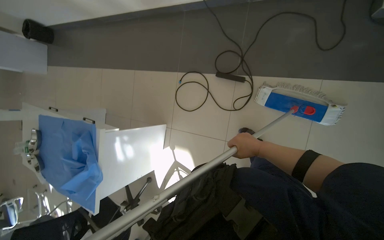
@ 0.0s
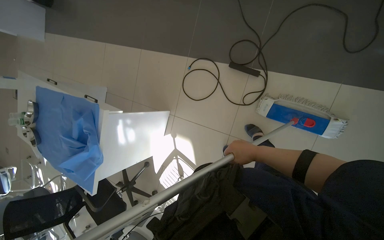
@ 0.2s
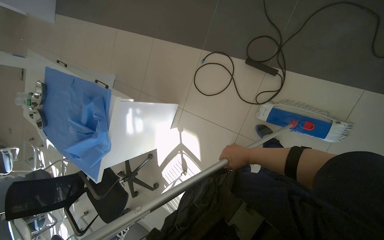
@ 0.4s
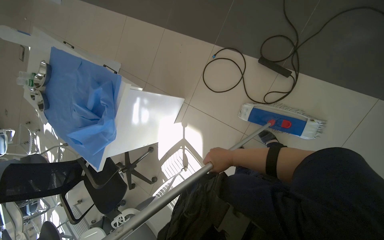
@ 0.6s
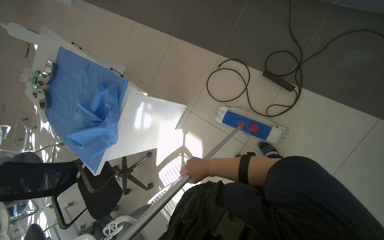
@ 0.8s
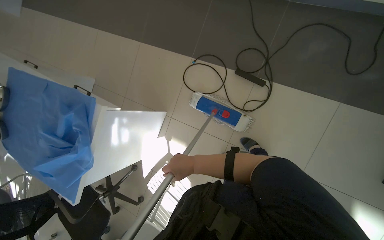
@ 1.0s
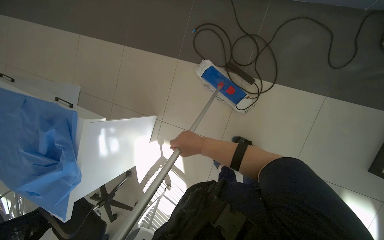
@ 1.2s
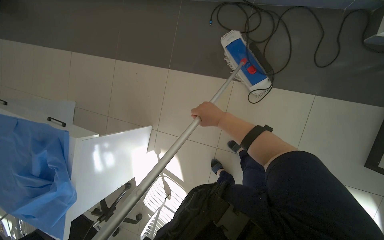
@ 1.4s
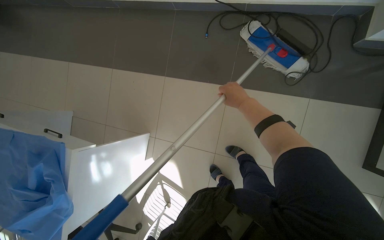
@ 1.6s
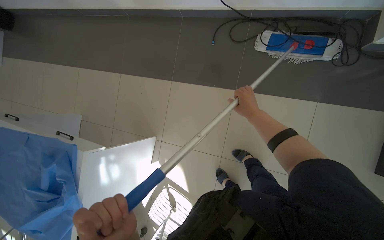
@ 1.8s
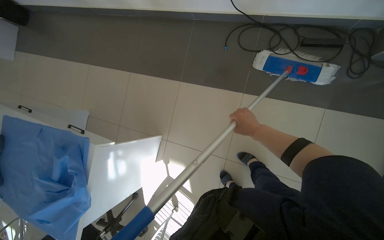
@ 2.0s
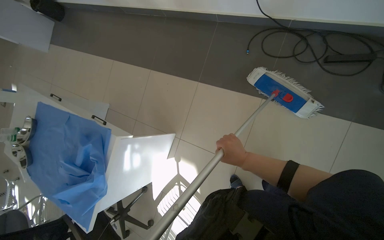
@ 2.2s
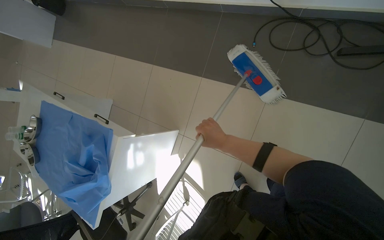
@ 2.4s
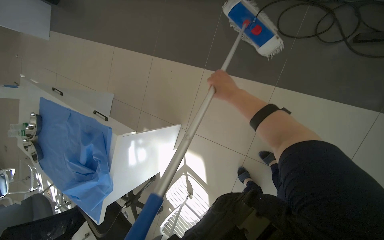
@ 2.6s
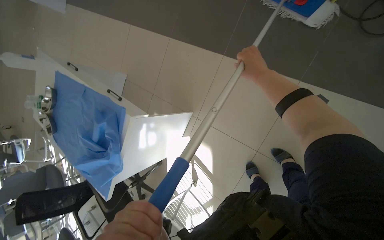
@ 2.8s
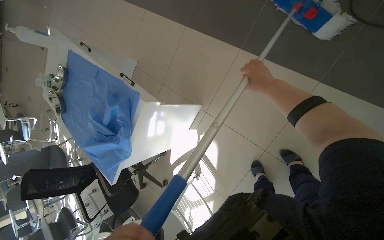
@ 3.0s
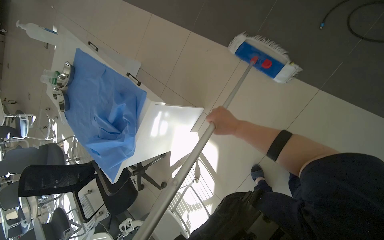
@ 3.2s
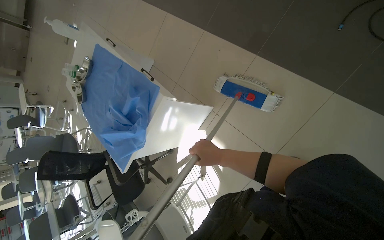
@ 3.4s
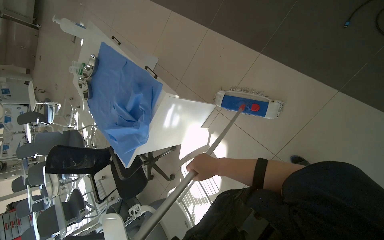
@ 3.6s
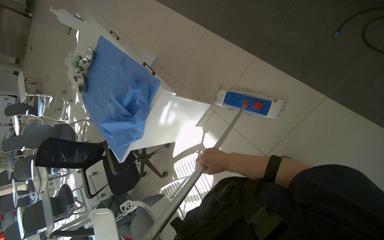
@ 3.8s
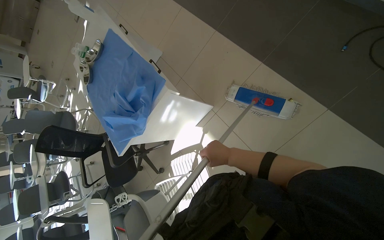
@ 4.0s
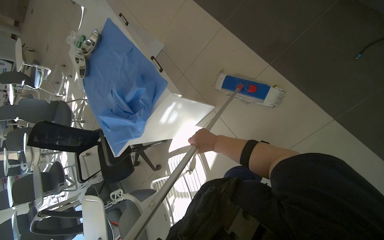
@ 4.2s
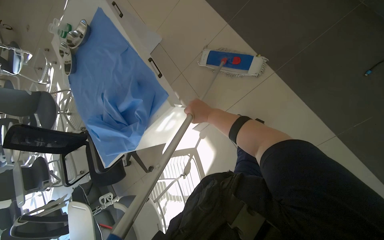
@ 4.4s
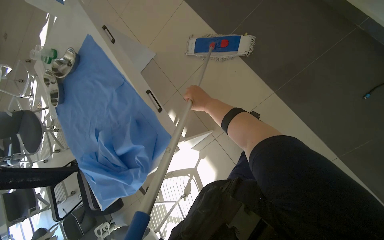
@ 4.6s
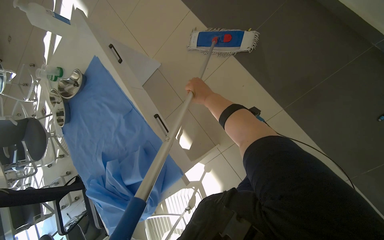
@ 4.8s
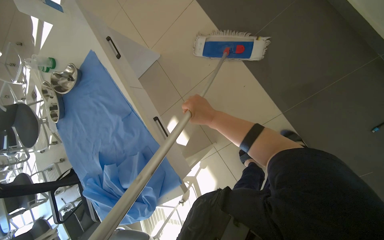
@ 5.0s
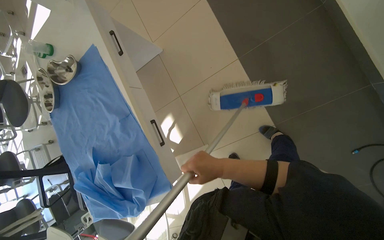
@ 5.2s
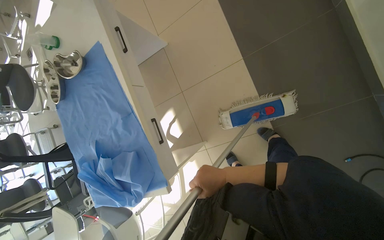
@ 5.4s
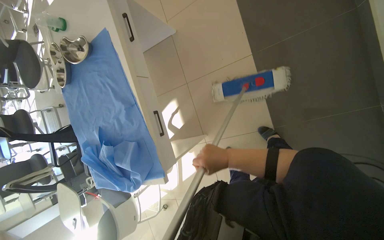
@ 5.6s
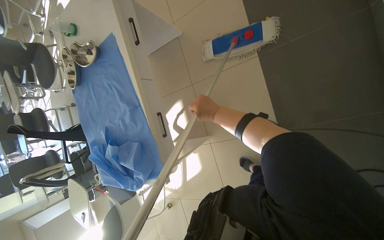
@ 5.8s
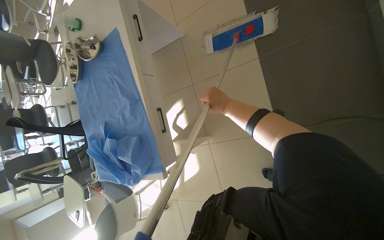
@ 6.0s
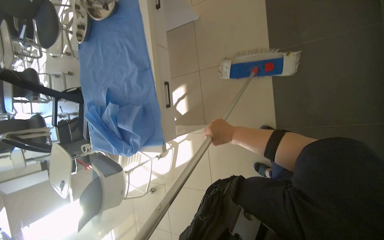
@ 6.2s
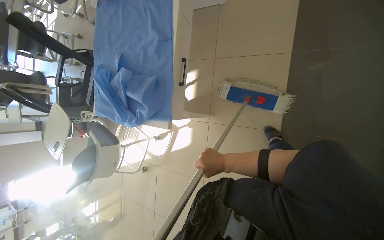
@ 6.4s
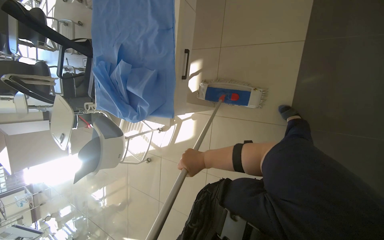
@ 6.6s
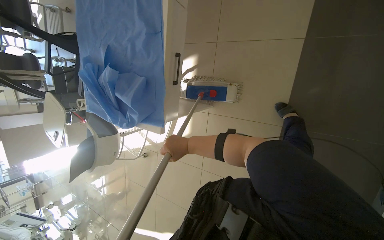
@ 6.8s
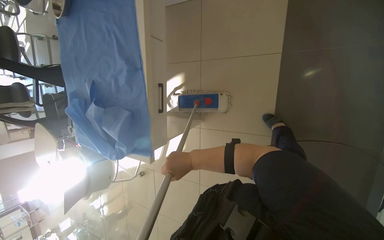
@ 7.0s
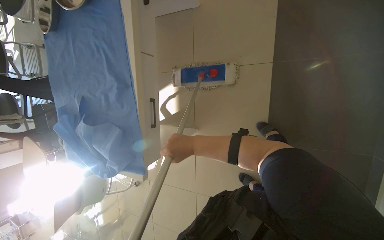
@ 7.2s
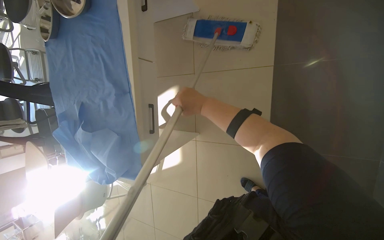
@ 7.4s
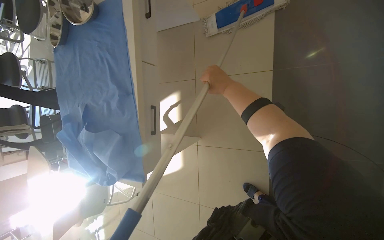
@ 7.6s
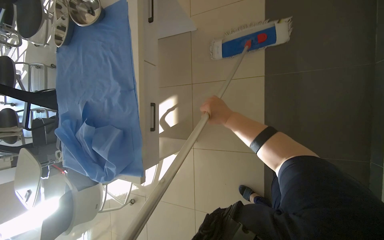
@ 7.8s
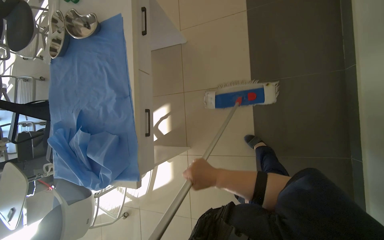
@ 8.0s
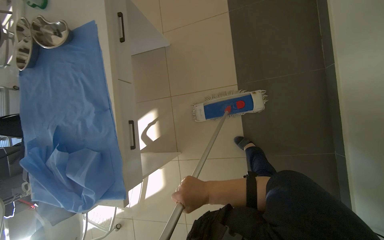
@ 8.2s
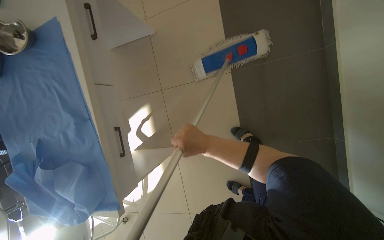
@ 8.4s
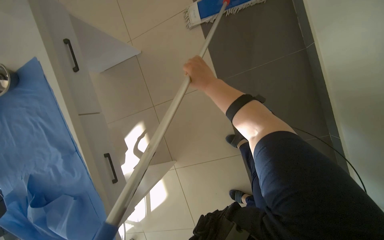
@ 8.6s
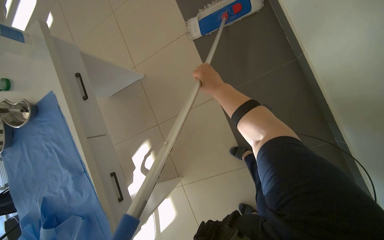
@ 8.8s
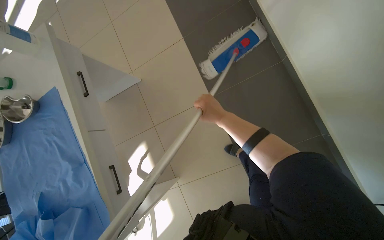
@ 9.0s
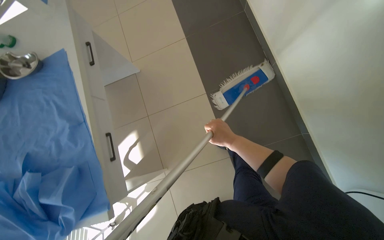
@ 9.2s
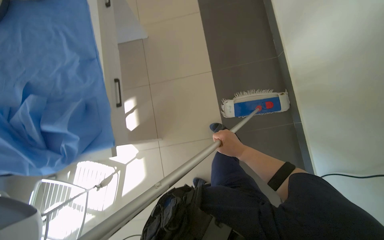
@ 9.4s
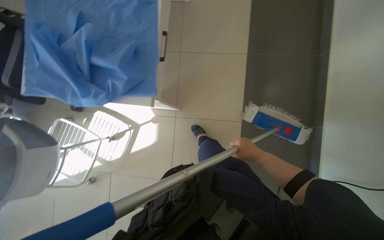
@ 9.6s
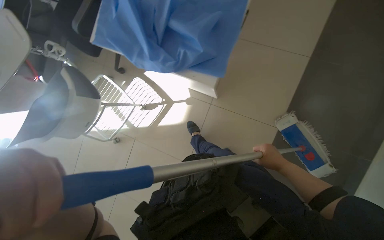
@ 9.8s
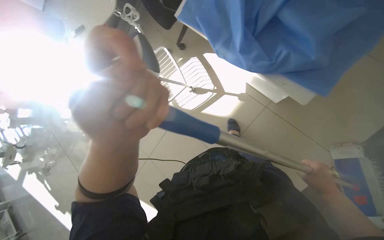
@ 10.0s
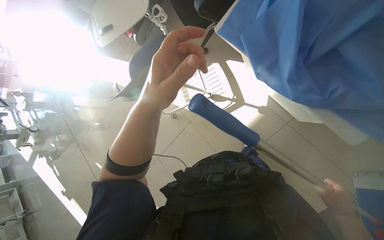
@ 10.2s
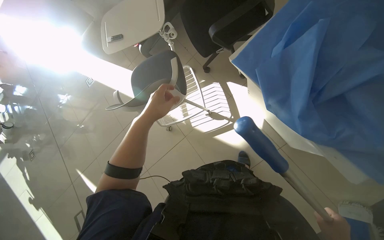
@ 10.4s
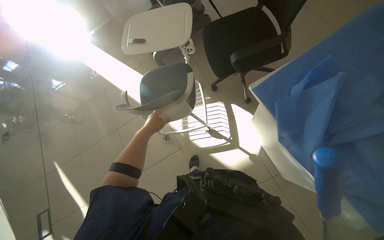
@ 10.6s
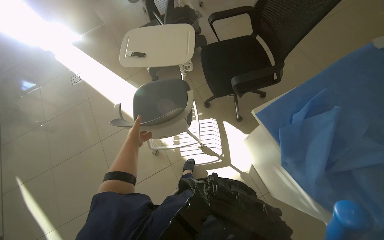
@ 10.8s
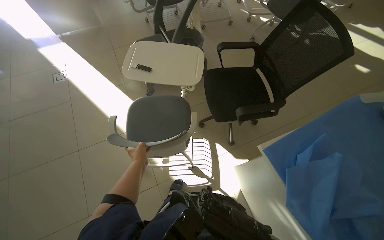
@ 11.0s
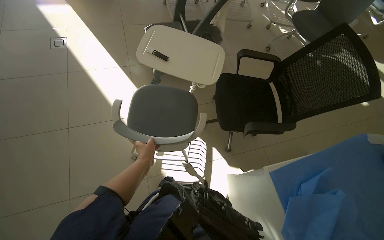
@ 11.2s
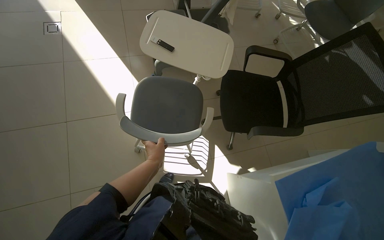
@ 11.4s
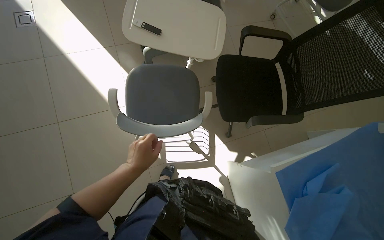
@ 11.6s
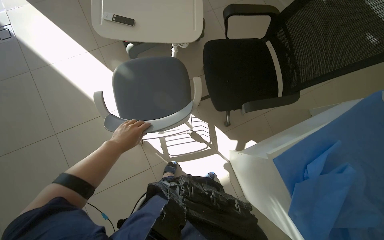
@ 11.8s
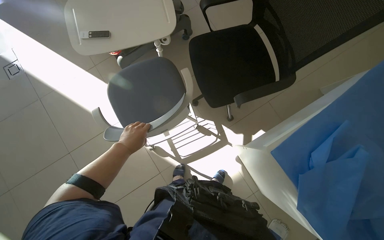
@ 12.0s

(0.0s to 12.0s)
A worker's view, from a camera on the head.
Job: mopping floor.
The whole recording: Mopping the room floor. The worker mops the tiled floor in the room, moving around furniture and equipment.
0.0s - 1.6s: The right hand goes approximately 30 cm up the picture.
1.6s - 3.0s: The head rotates some 20 degrees to the left. The right hand travels down the picture and back again, approximately 15 cm each way.
3.0s - 4.4s: The right hand is displaced to the left by some 35 cm.
4.4s - 6.0s: The camera travels some 60 cm. The view tilts roughly 15 degrees downward.
6.0s - 7.6s: The right hand reaches about 30 cm down the picture, then returns.
7.6s - 9.0s: The view tilts some 15 degrees upward. The right hand moves up and down the picture over roughly 30 cm, changing direction 2 times.
9.0s - 10.4s: The wearer moves some 1 m. The scene rotates clockwise by roughly 75 degrees.
10.4s - 12.0s: The camera is carried approximately 50 cm. The camera sweeps to the right, by approximately 15 degrees.

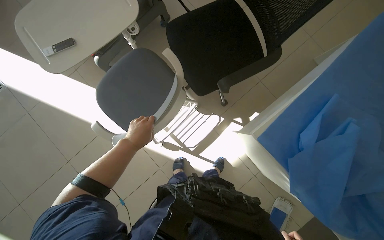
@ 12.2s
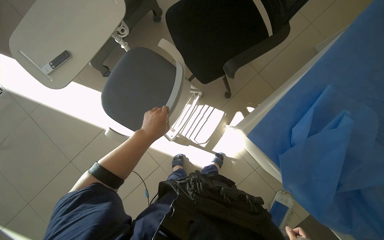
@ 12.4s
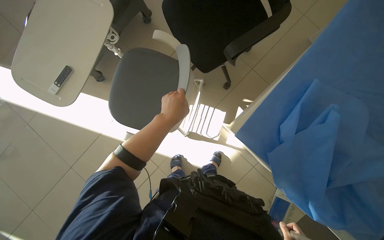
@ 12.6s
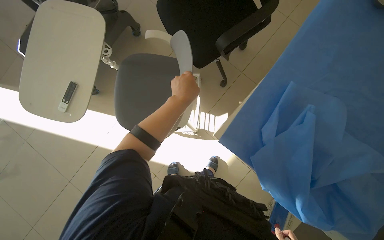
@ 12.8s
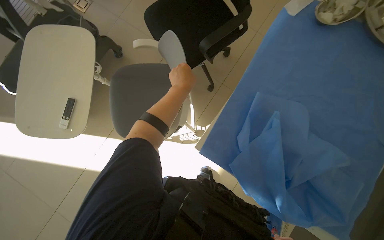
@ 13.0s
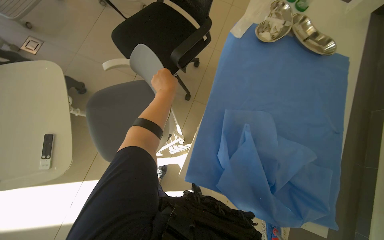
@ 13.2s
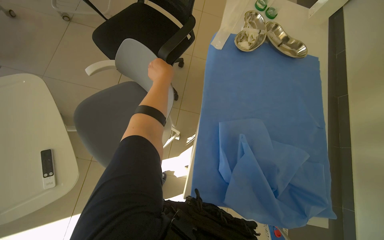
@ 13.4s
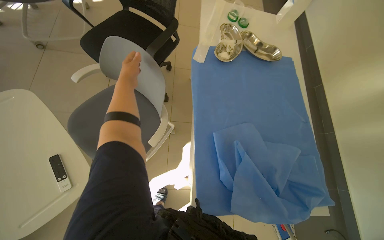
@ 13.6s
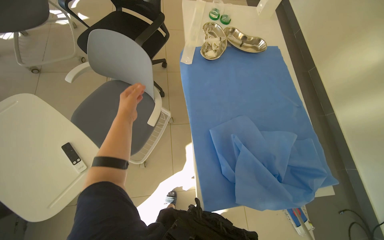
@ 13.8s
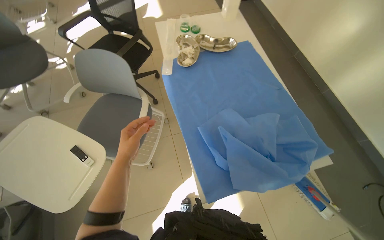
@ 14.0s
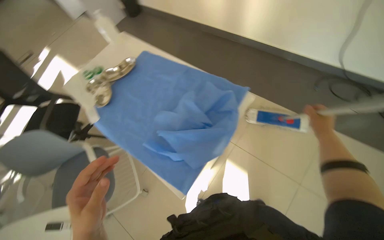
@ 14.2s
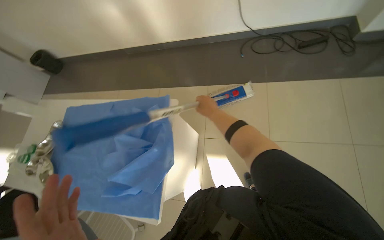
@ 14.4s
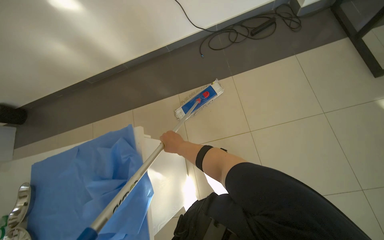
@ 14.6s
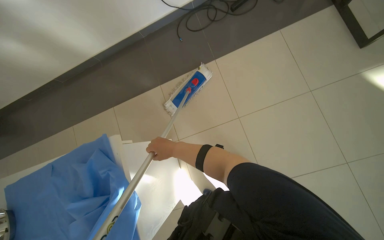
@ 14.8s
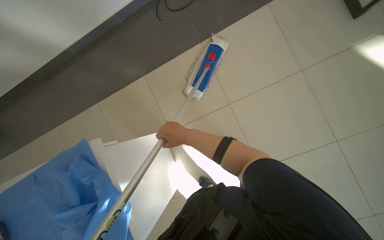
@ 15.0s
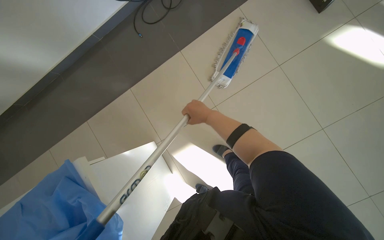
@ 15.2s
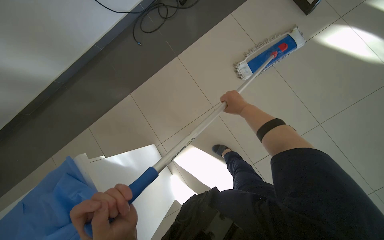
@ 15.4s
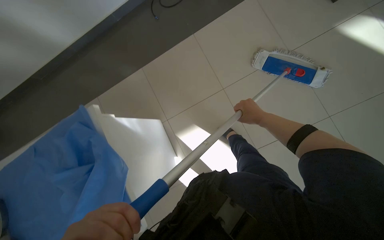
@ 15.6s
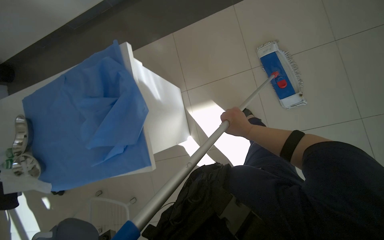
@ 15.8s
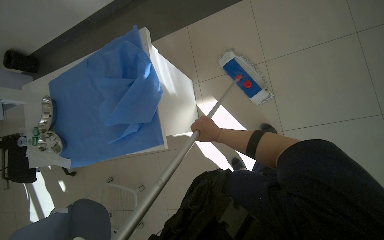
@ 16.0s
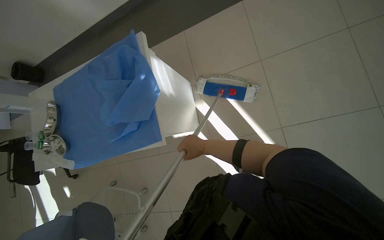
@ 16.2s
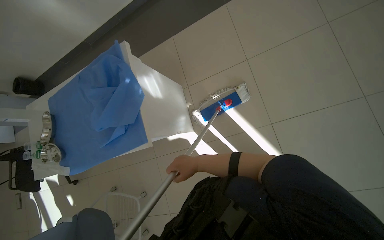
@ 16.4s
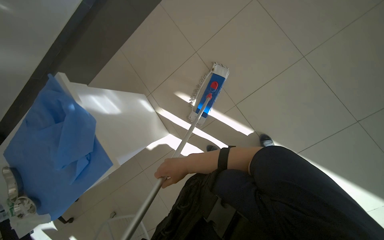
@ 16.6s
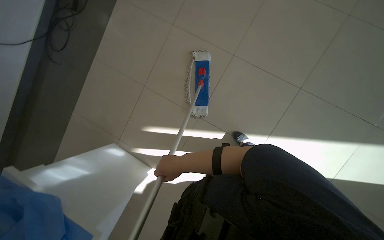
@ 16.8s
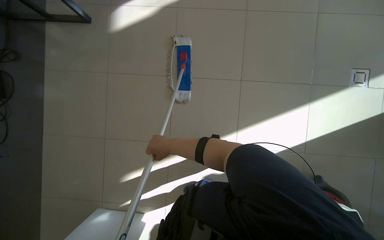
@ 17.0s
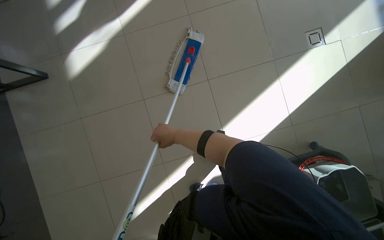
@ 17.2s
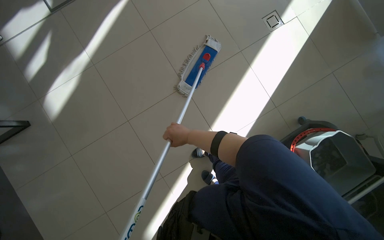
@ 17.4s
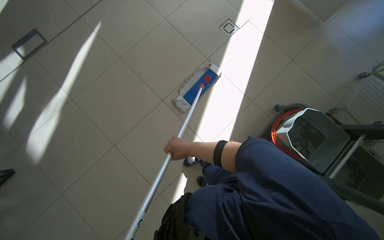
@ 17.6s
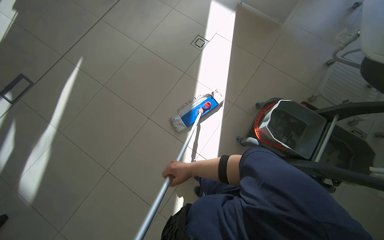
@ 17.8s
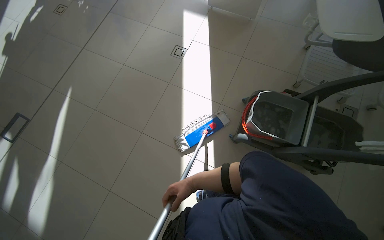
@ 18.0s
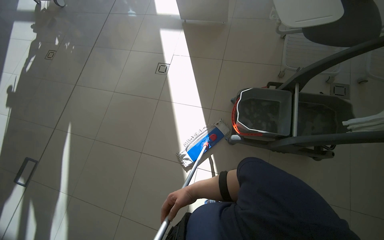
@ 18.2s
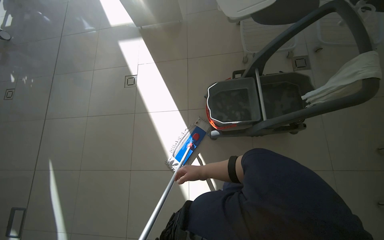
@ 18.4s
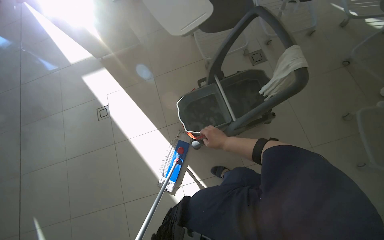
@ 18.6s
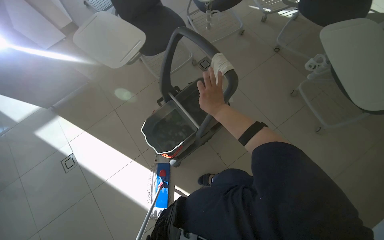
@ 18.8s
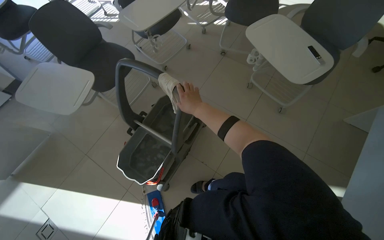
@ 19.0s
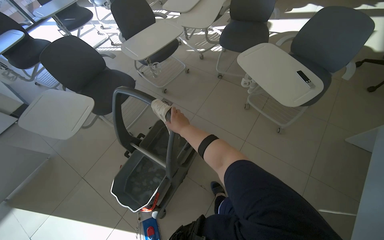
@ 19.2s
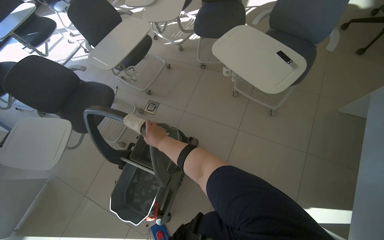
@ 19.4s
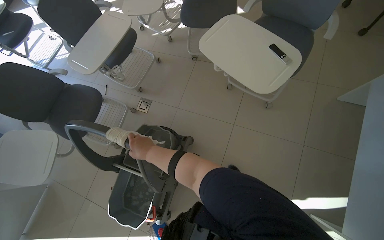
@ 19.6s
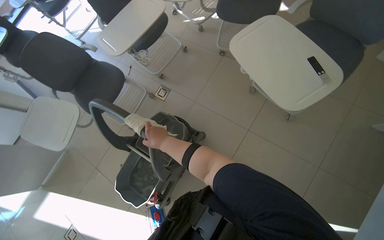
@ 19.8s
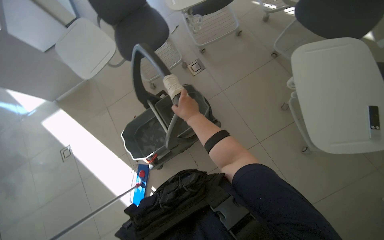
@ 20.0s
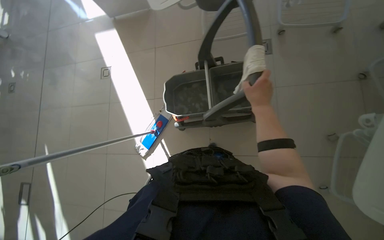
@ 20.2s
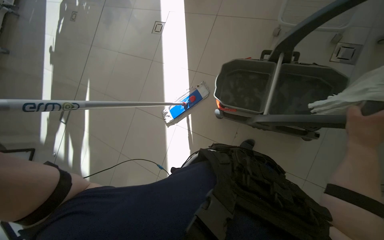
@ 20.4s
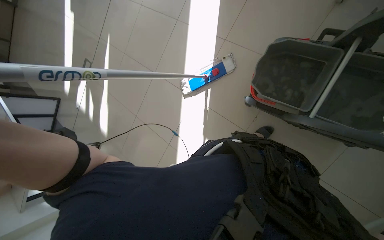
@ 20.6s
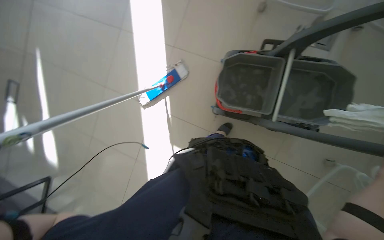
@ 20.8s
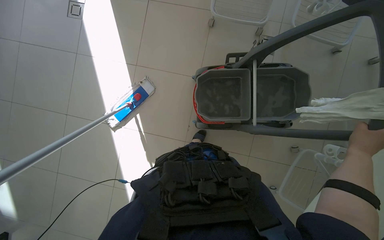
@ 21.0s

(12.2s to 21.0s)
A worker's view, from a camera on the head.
Job: mopping floor.
The whole recording: Mopping the room floor. The worker mops the tiled floor in the room, moving around furniture and equipment.
12.2s - 13.6s: The camera is carried roughly 40 cm. The scene rotates counterclockwise by about 40 degrees.
13.6s - 15.2s: The wearer moves some 70 cm. The head rotates some 100 degrees to the right.
15.2s - 16.6s: The right hand shifts about 35 cm down the picture, and moves about 20 cm to the right and comes back.
16.6s - 18.0s: The head travels approximately 60 cm. The head turns to the right by some 120 degrees. The view tips upward by about 30 degrees.
18.0s - 19.6s: The head travels roughly 80 cm. The wearer looks about 95 degrees further to the right. The view tips upward by about 15 degrees.
19.6s - 21.0s: The camera is carried approximately 50 cm. The head rotates approximately 80 degrees to the left. The camera pitches downward, by some 35 degrees.
